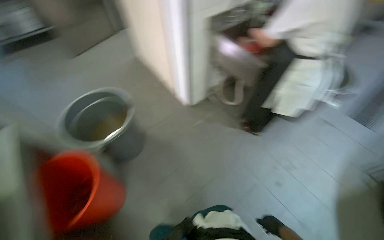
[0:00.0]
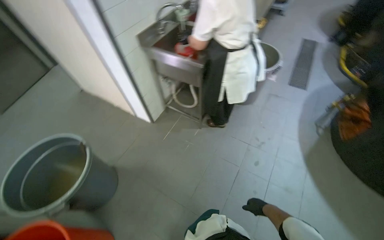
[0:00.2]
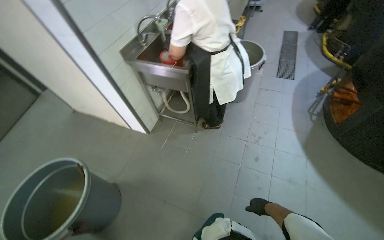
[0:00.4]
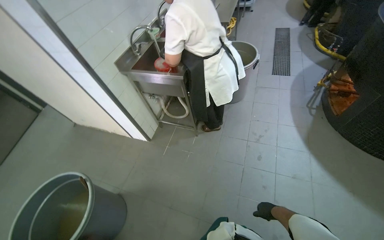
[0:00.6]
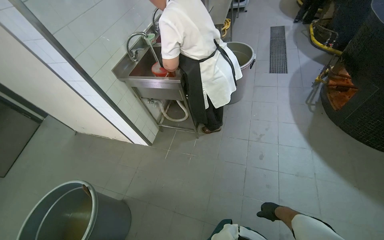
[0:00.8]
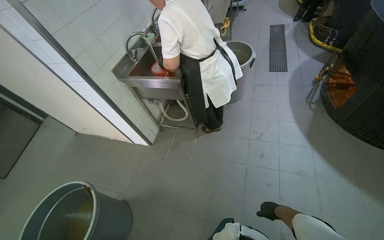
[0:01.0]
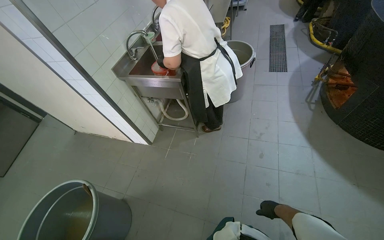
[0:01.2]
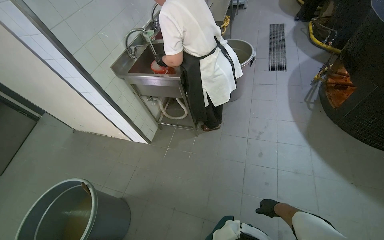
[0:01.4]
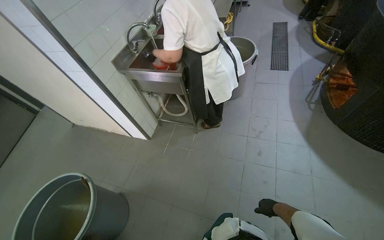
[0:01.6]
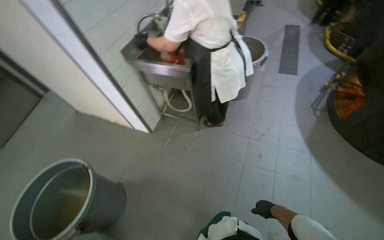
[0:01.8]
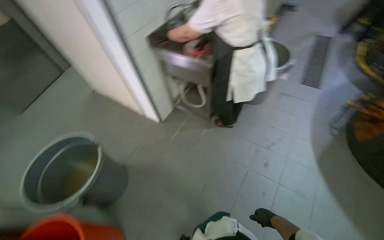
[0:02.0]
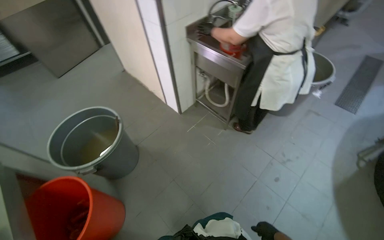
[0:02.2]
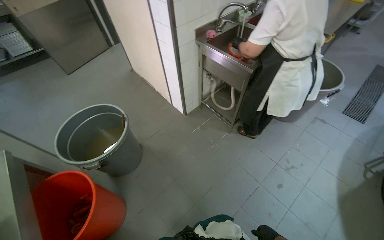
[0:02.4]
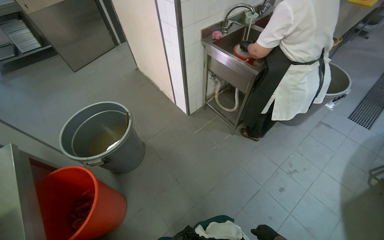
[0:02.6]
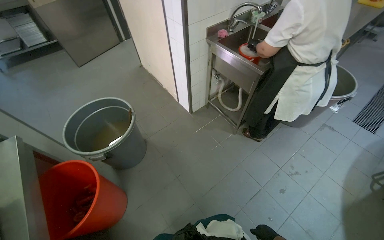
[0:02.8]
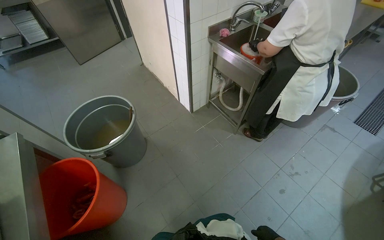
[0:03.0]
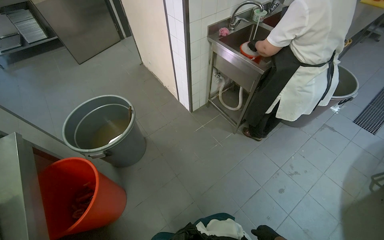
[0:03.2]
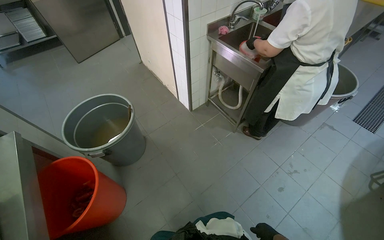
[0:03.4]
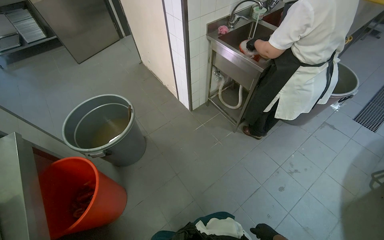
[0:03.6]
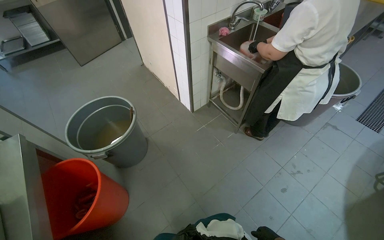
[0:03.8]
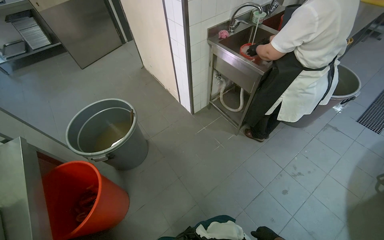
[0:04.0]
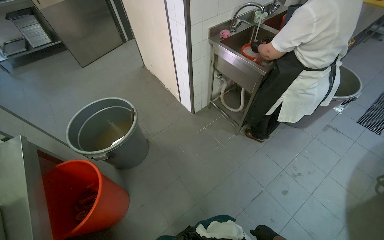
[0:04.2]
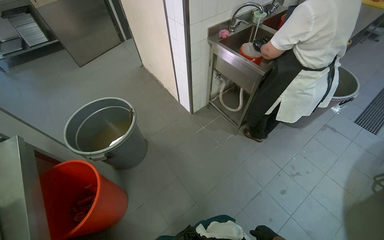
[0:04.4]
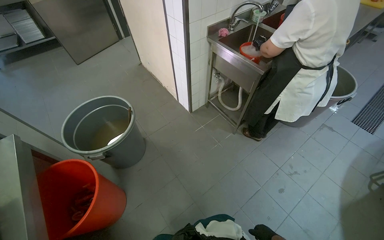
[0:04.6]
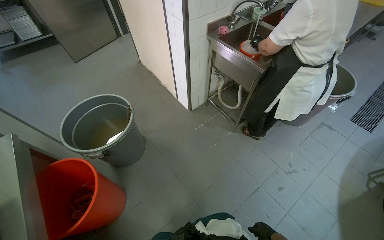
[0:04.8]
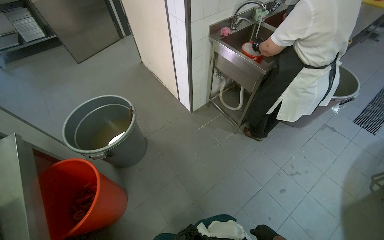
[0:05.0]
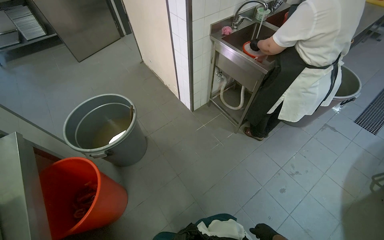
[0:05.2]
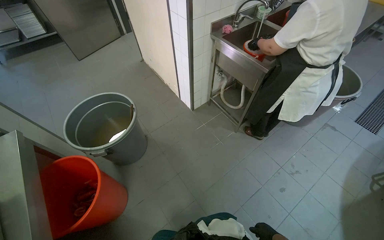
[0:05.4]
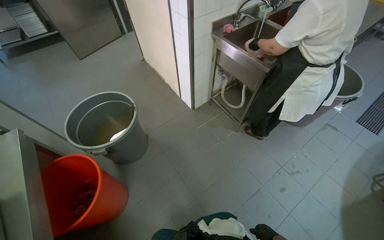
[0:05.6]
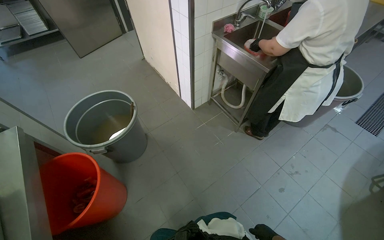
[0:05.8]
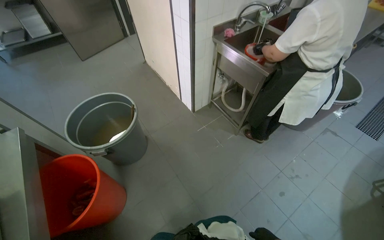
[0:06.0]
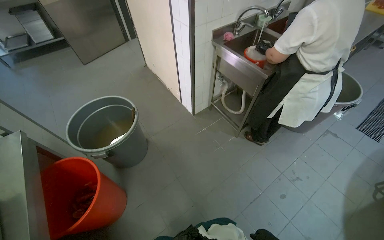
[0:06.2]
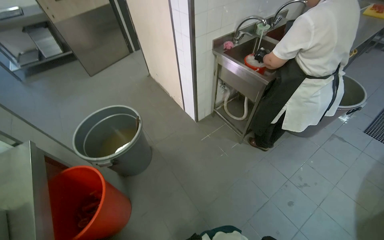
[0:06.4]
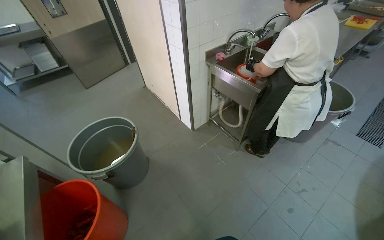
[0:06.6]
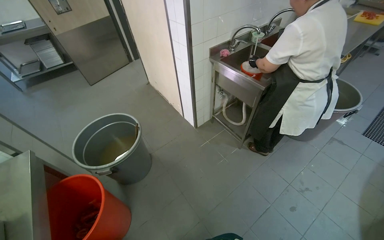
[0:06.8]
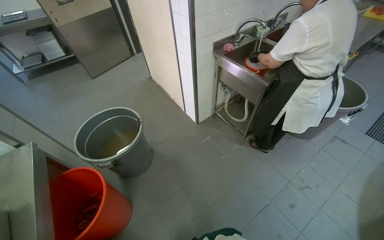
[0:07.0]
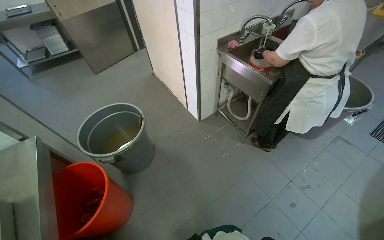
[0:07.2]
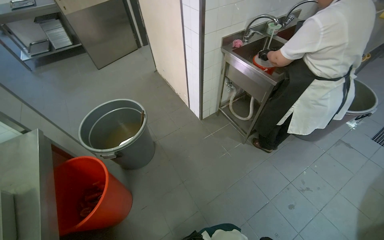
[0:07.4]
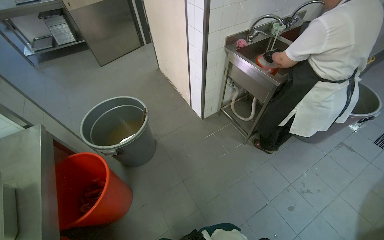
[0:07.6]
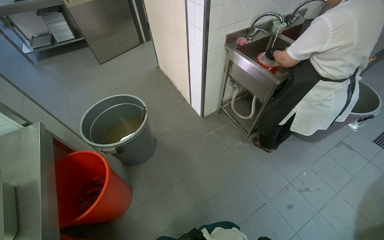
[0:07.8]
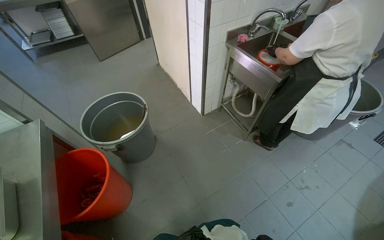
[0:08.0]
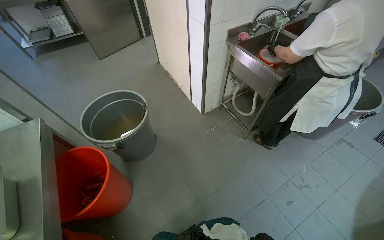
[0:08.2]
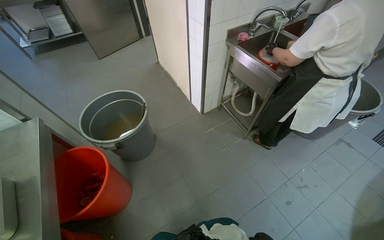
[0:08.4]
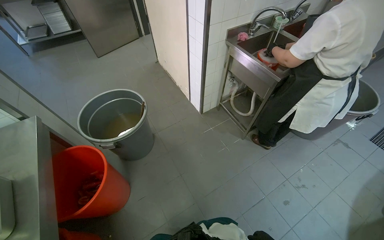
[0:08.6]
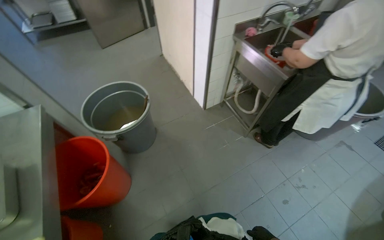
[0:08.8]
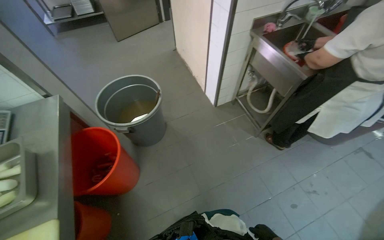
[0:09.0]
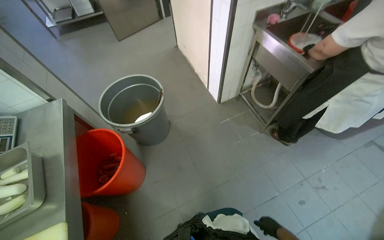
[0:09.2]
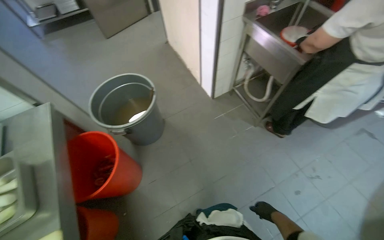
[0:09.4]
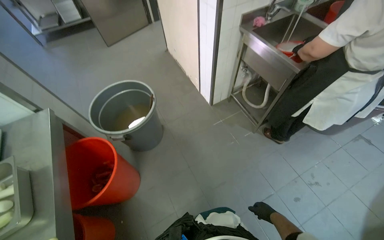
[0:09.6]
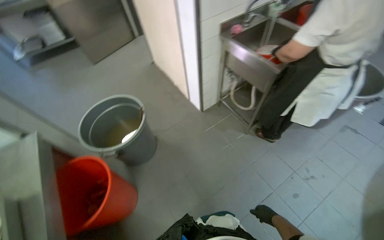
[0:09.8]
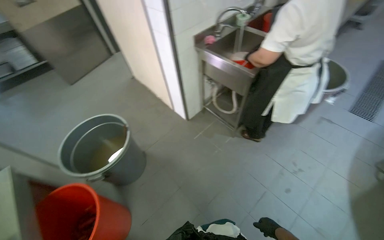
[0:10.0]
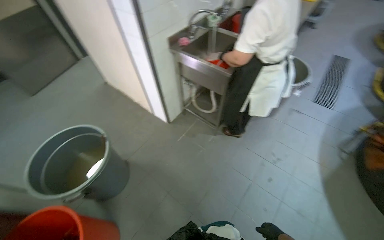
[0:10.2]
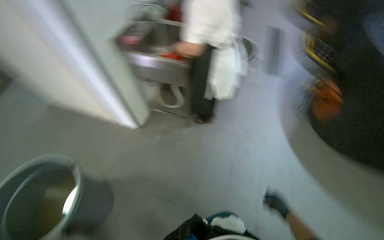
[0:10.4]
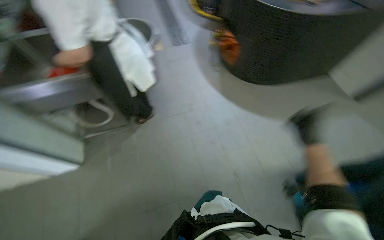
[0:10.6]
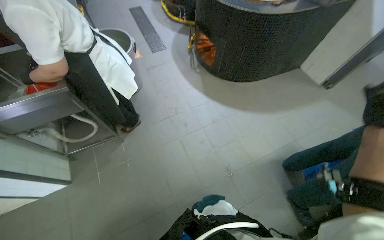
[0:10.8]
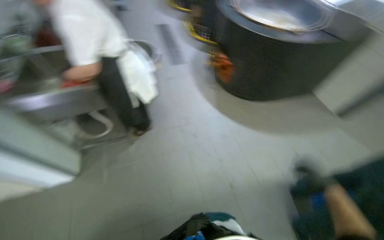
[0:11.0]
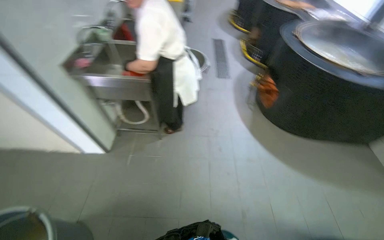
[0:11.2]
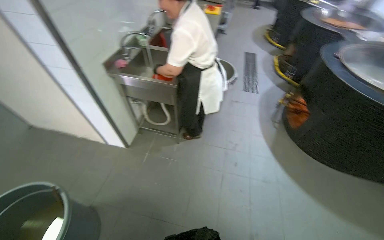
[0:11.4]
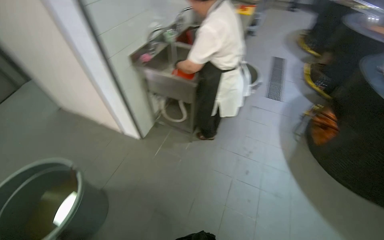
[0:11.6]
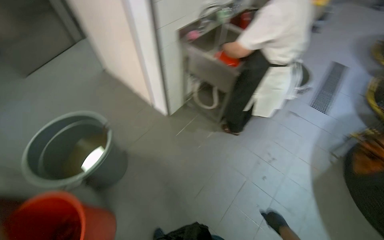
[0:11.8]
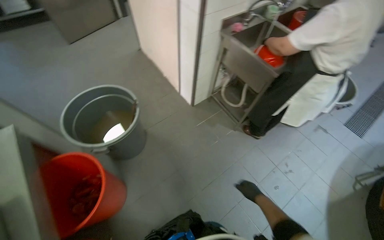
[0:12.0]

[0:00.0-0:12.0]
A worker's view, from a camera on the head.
Job: preparing food.
The whole recording: Chopping Potatoes. The worker uses a knife to chop peeled potatoes into smaller pieces on a cutting board.
0:00.0 to 0:01.6: The scene rotates counterclockwise by approximately 30 degrees.
0:01.6 to 0:03.0: The head rotates about 35 degrees to the left.
0:09.0 to 0:10.4: The wearer looks some 45 degrees further to the right.
0:10.4 to 0:12.0: The head rotates roughly 50 degrees to the left.

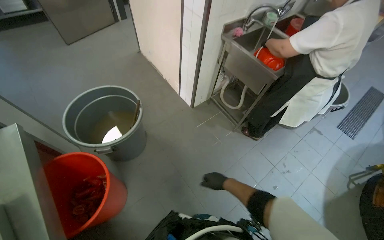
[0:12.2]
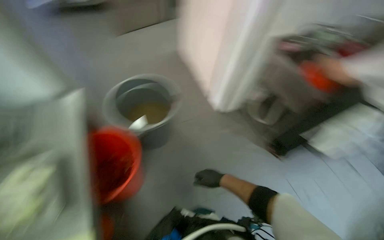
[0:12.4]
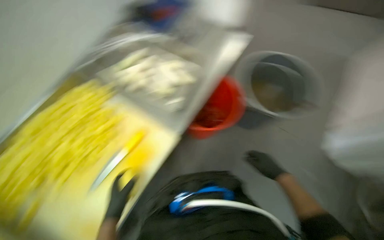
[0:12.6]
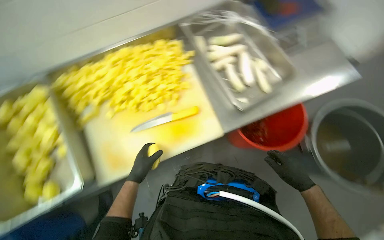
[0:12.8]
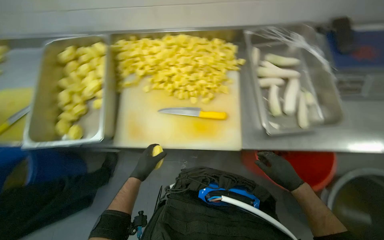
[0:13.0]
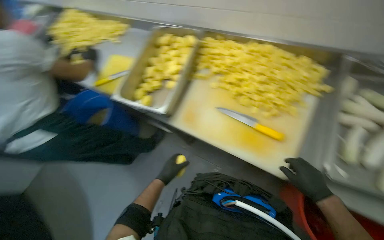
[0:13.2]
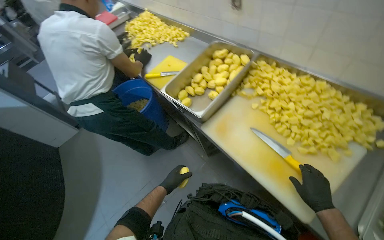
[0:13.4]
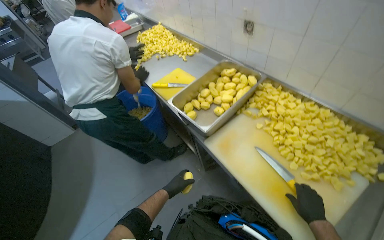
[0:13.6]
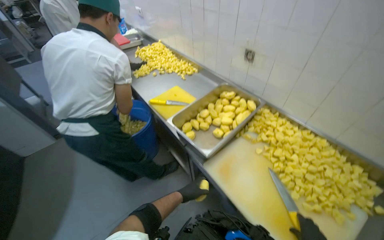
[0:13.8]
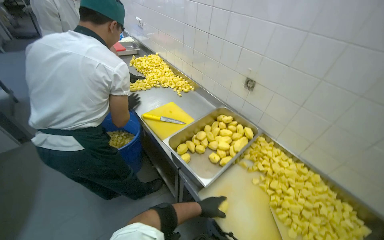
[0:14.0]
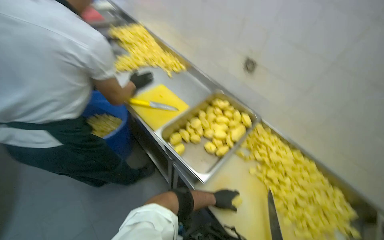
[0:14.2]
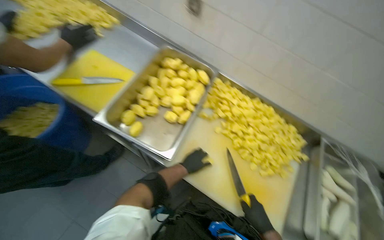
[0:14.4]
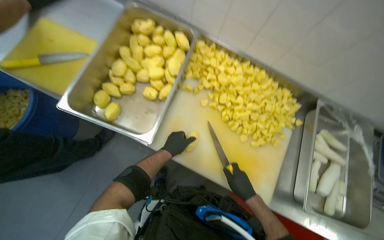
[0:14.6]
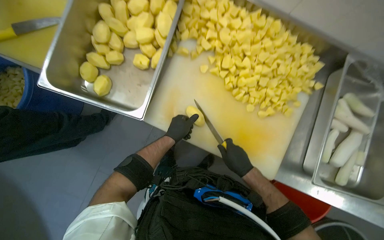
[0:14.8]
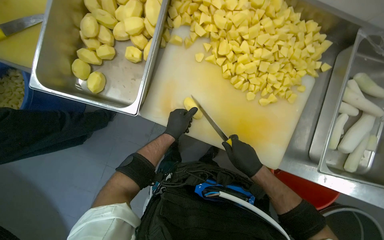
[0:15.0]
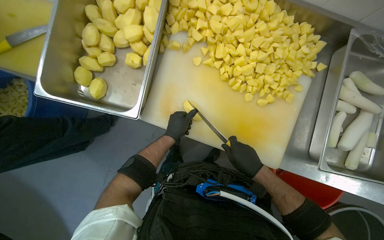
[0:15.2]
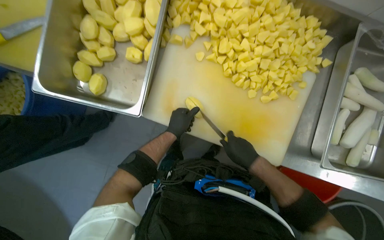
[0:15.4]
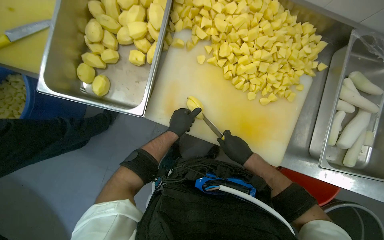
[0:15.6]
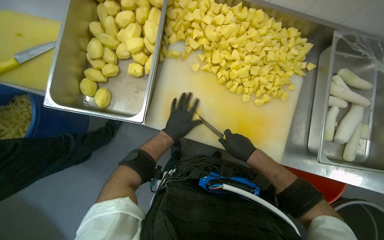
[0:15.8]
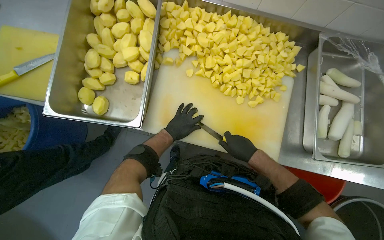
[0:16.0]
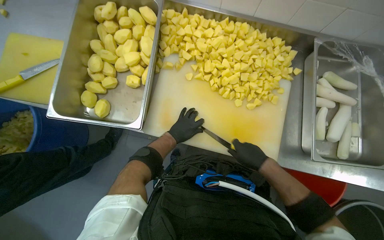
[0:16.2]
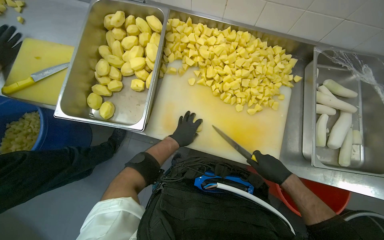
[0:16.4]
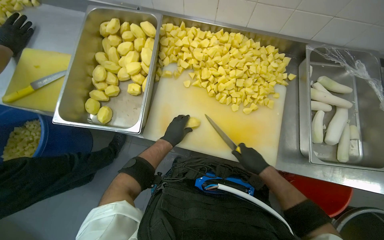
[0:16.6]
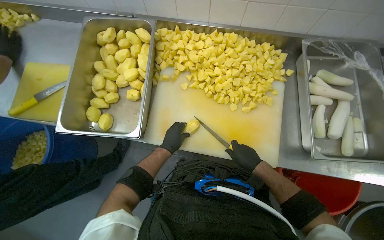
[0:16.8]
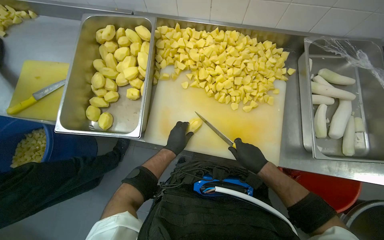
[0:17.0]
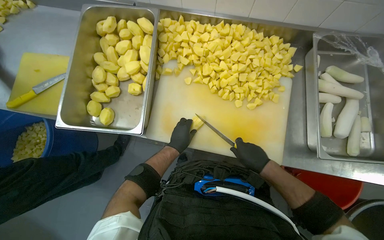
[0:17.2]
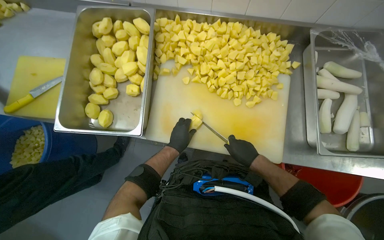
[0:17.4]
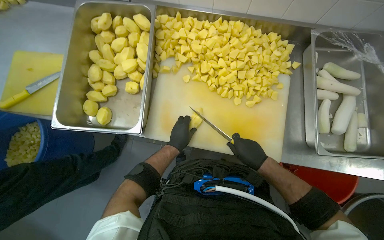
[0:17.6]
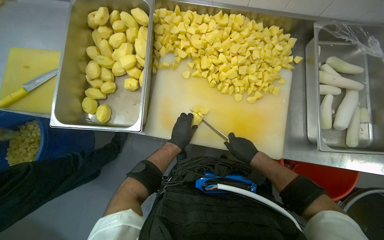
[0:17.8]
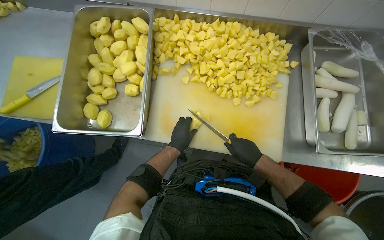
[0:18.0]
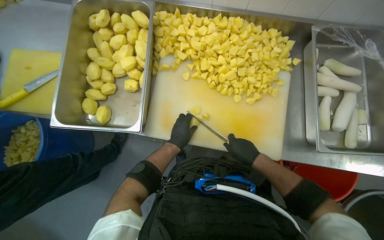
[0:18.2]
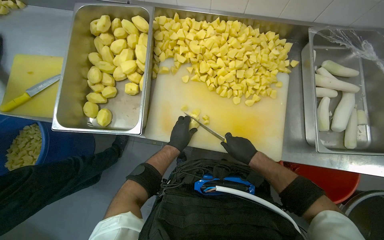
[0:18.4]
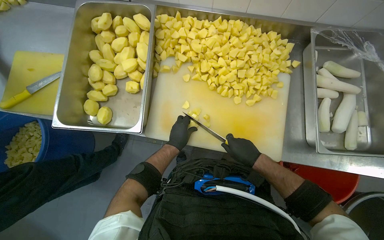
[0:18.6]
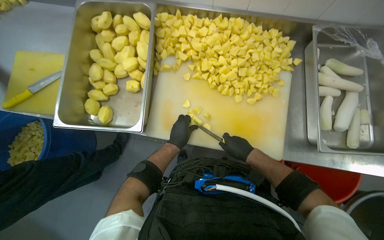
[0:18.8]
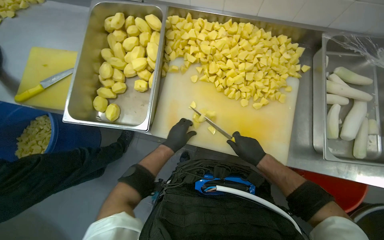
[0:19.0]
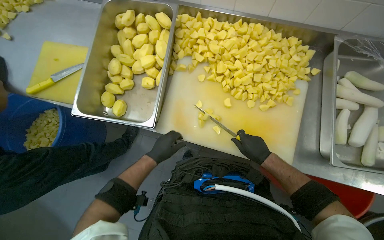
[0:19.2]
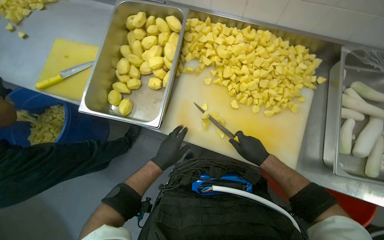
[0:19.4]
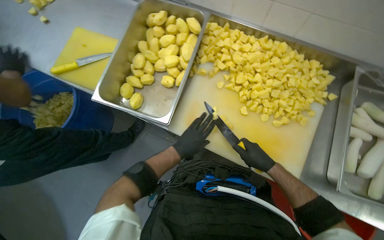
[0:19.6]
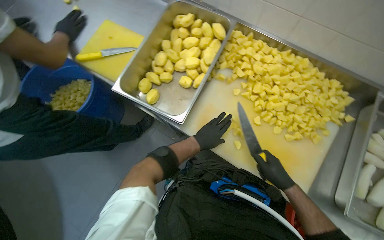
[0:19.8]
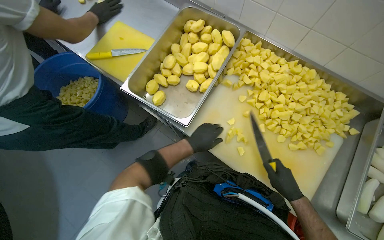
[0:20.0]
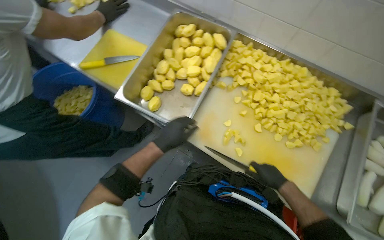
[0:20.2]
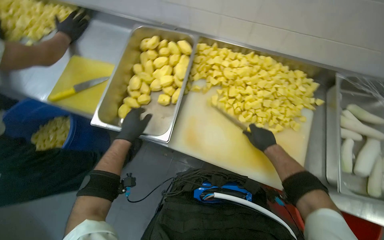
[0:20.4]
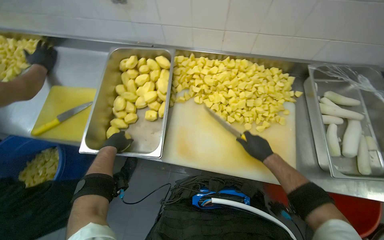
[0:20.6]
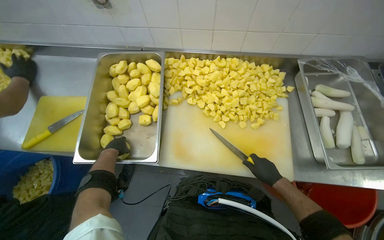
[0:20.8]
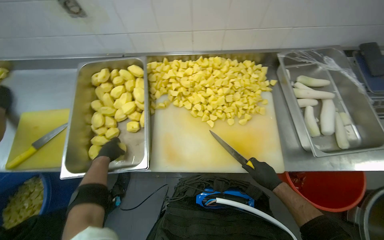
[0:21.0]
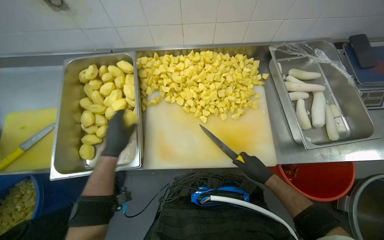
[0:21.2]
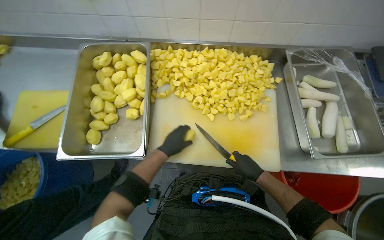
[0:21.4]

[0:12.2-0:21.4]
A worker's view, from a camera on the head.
Job: preparing food.
The whole recording: Chopping Potatoes. The worker uses a knife to chop peeled potatoes into smaller pieces on a cutting board.
0:12.2 to 0:13.8: The camera travels some 40 cm. The wearer's head swings about 115 degrees to the left. The view tips upward by approximately 15 degrees.
0:13.8 to 0:15.2: The wearer's head swings roughly 25 degrees to the right. The view tilts roughly 45 degrees downward.
0:16.8 to 0:18.4: The hands work in one place, with small movements.
0:19.8 to 0:21.4: The head turns to the right by about 30 degrees.
